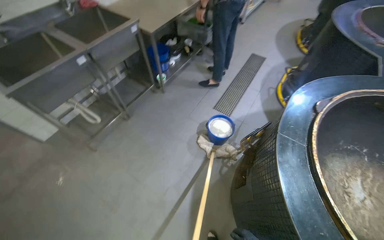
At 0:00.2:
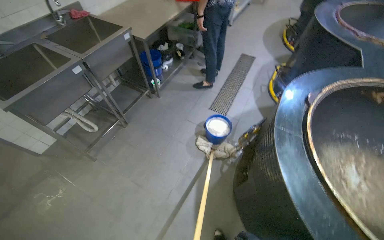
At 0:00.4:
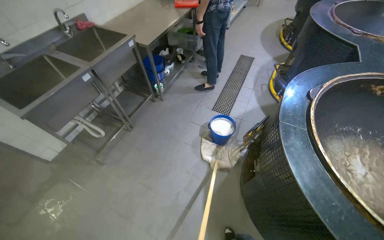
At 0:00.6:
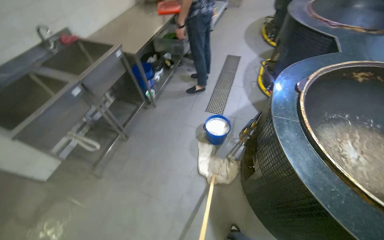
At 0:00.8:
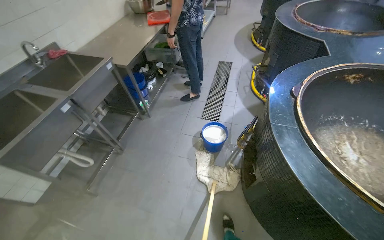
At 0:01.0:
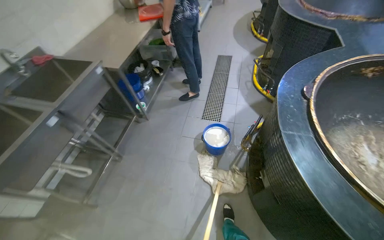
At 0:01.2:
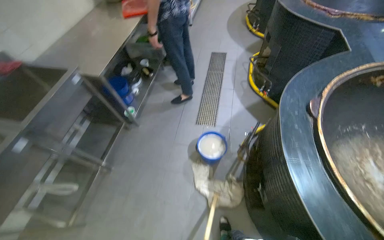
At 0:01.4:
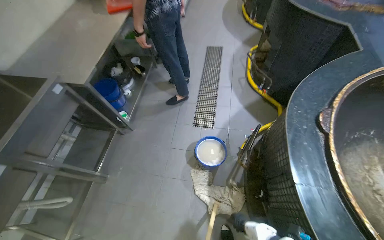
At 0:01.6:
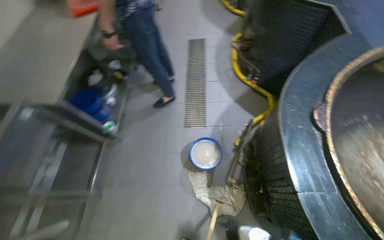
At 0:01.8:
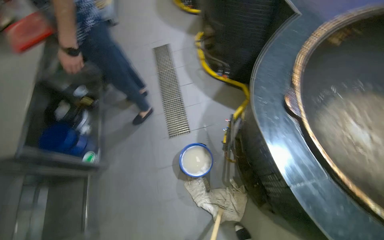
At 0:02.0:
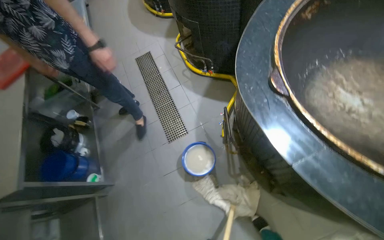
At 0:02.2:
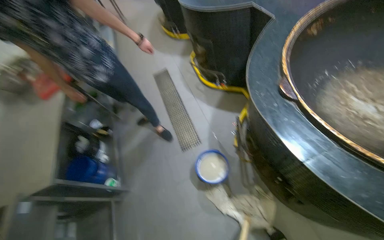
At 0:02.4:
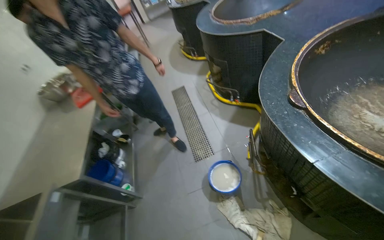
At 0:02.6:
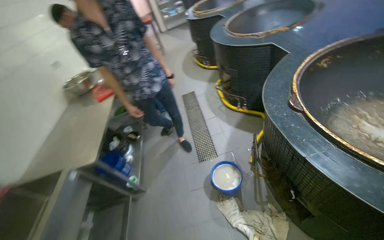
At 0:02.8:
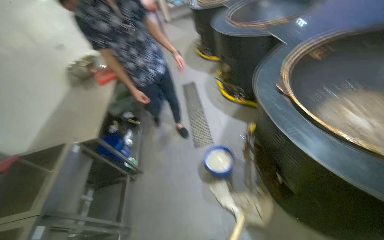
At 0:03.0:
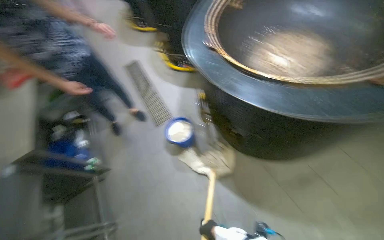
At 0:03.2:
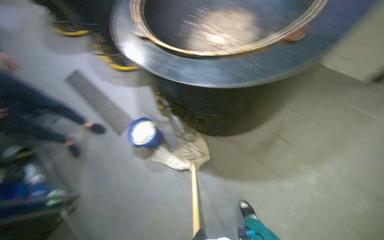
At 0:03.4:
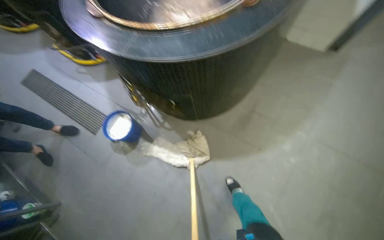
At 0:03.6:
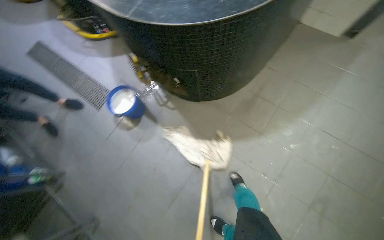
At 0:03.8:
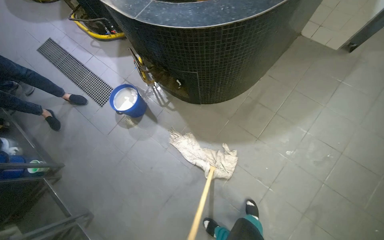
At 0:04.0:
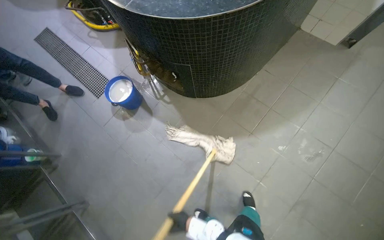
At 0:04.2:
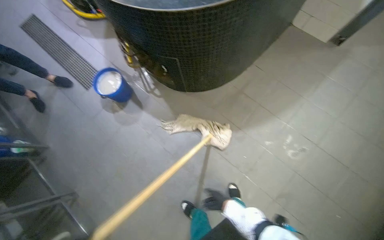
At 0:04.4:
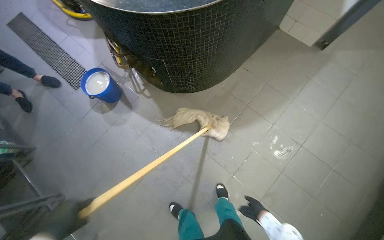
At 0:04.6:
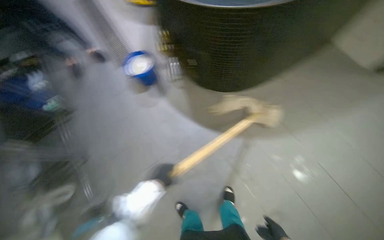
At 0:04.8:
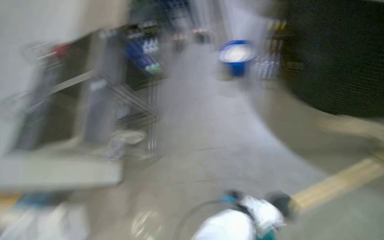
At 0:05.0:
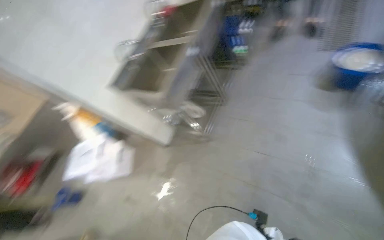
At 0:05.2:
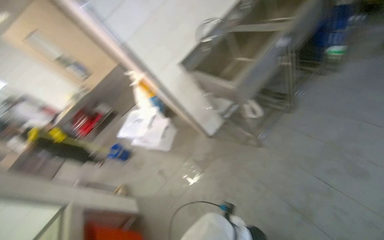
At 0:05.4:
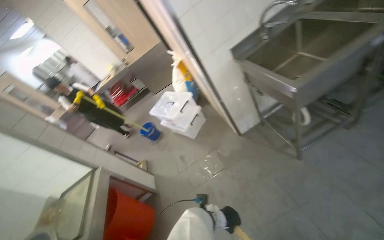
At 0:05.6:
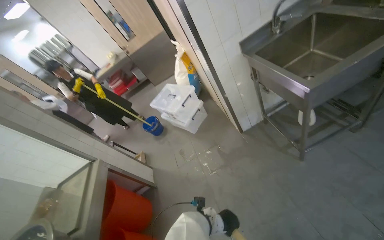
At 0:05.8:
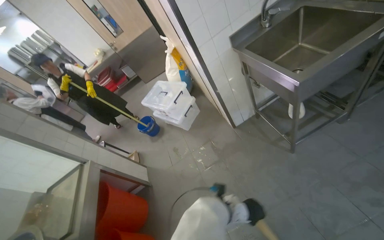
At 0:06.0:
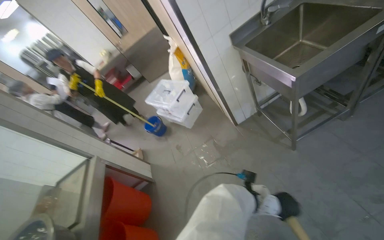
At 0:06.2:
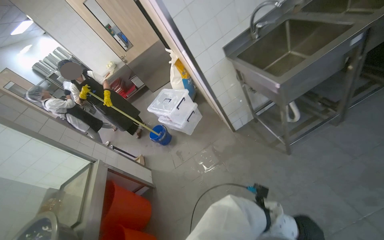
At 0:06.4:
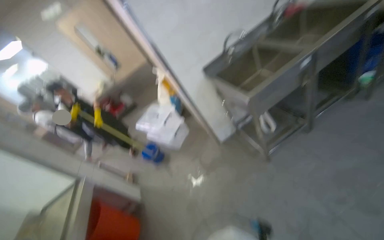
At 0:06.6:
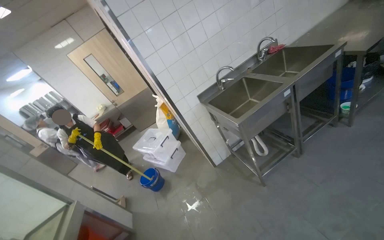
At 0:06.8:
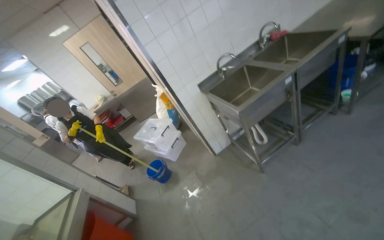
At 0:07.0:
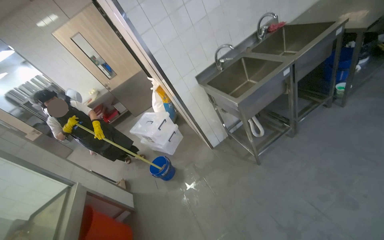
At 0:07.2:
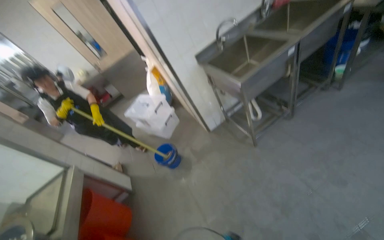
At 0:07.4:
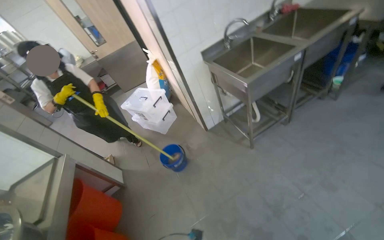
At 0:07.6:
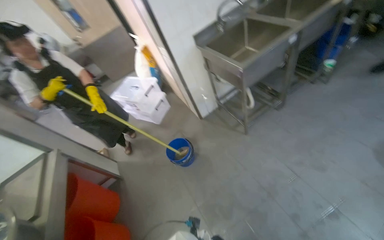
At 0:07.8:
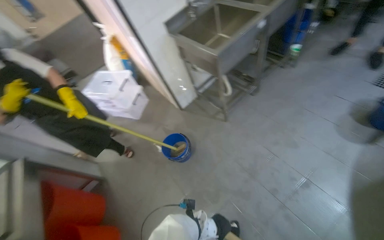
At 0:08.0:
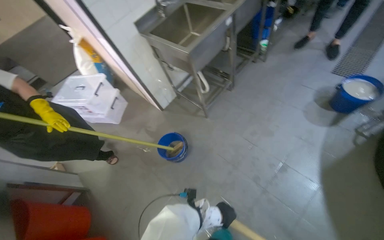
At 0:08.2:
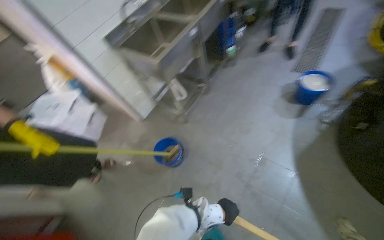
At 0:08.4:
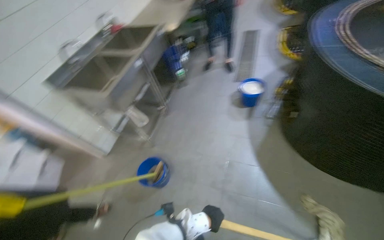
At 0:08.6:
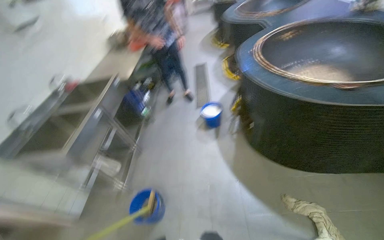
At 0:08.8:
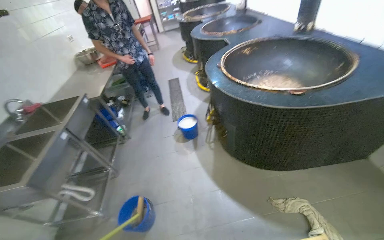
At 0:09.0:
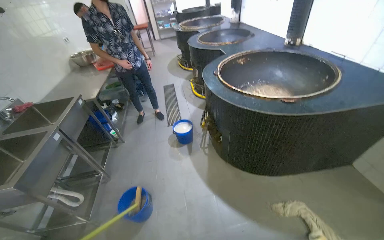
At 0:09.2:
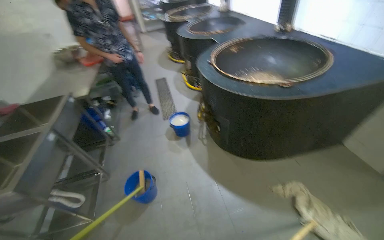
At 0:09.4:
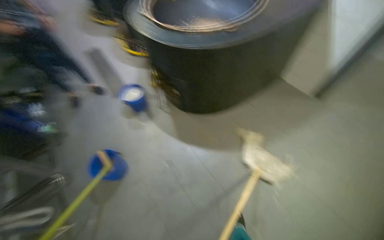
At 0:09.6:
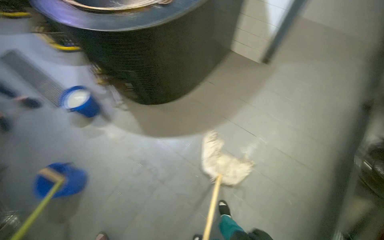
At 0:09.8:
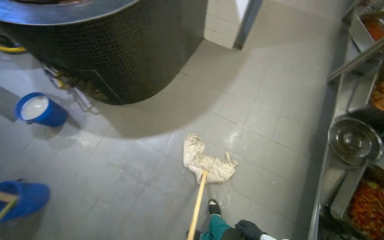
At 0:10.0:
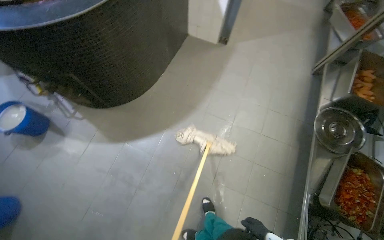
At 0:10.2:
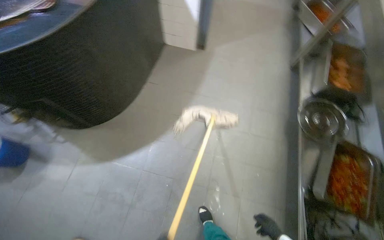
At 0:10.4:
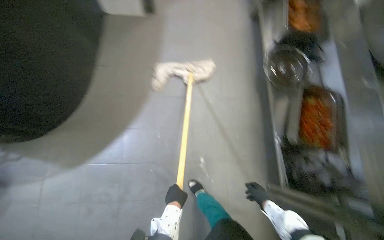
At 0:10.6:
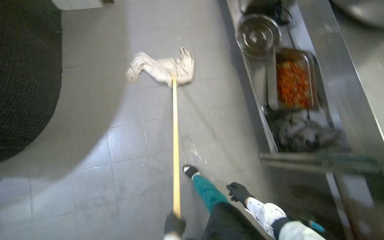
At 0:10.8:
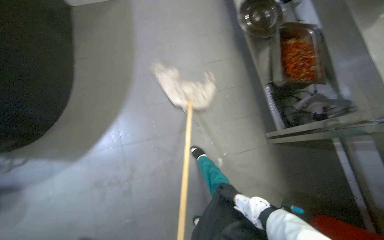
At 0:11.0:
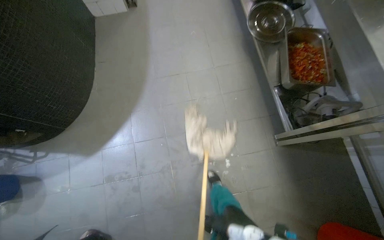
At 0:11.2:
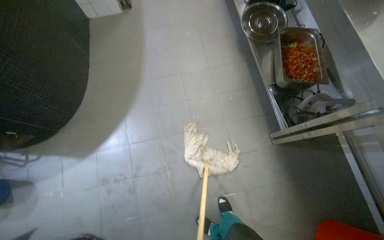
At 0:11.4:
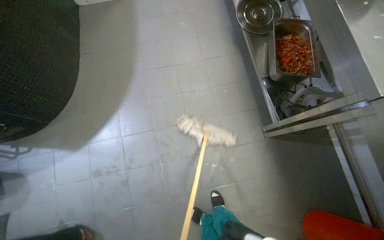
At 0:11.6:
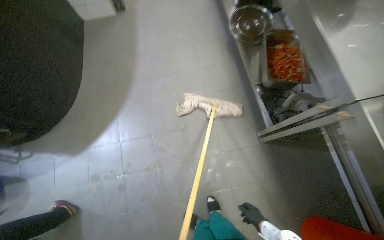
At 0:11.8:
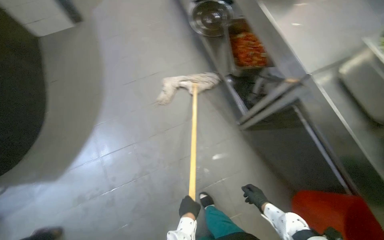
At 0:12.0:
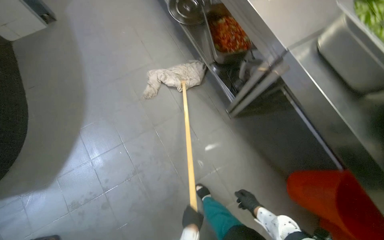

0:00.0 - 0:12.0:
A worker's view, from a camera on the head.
Job: mopping floor.
The whole recording: Mopping kitchen floor. The worker mops the kitchen floor with a mop and bucket.
0:00.0 - 0:01.6: The camera is carried some 50 cm. The scene rotates counterclockwise by some 30 degrees.
0:01.6 - 0:03.0: The head travels roughly 50 cm. The scene turns approximately 30 degrees counterclockwise in the picture.
0:03.0 - 0:04.4: The head travels some 40 cm. The head rotates some 20 degrees to the right.
0:04.4 - 0:06.0: The camera is carried about 60 cm. The wearer looks approximately 115 degrees further to the left. The wearer looks some 20 degrees further downward.
0:07.6 - 0:09.0: The wearer looks roughly 70 degrees further to the right. The camera pitches upward, by some 30 degrees.
0:09.0 - 0:10.4: The wearer looks some 80 degrees further to the right. The view tilts roughly 30 degrees downward.
0:10.4 - 0:12.0: The head travels about 50 cm. The scene rotates counterclockwise by about 30 degrees.

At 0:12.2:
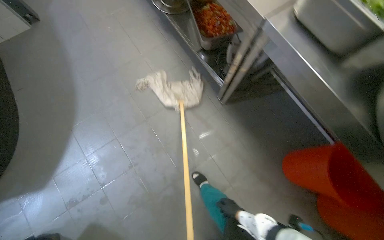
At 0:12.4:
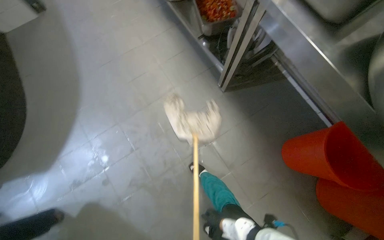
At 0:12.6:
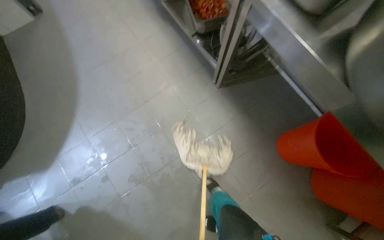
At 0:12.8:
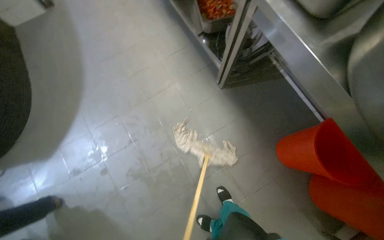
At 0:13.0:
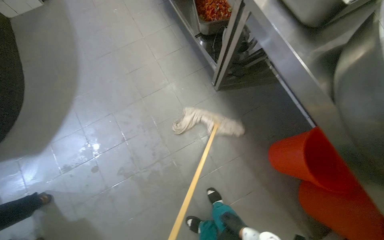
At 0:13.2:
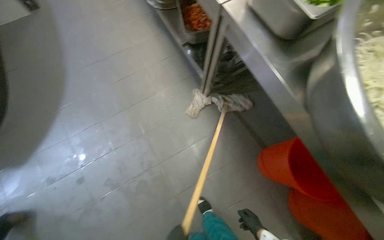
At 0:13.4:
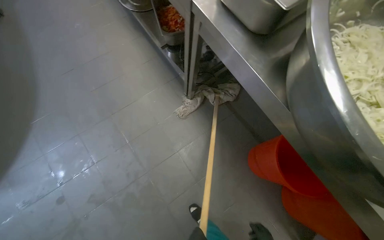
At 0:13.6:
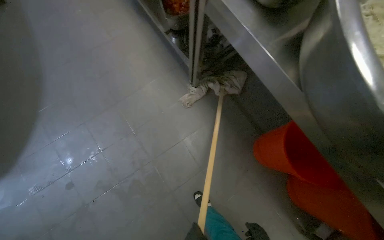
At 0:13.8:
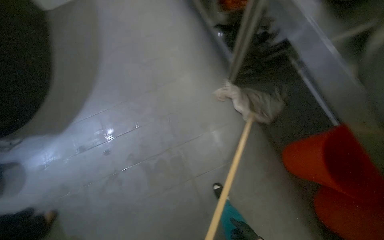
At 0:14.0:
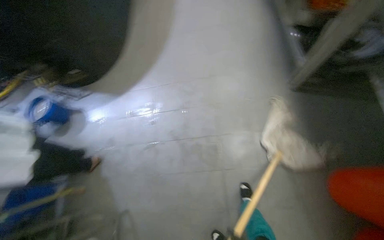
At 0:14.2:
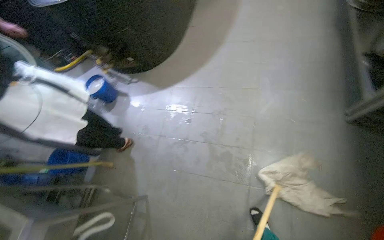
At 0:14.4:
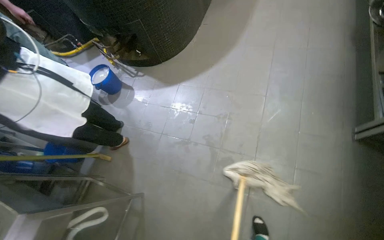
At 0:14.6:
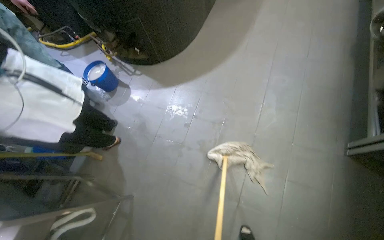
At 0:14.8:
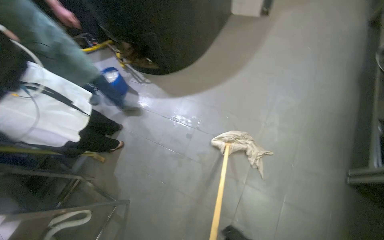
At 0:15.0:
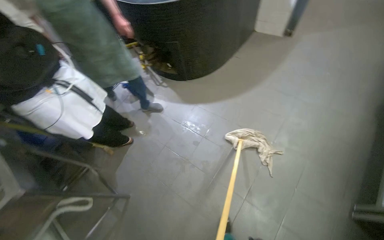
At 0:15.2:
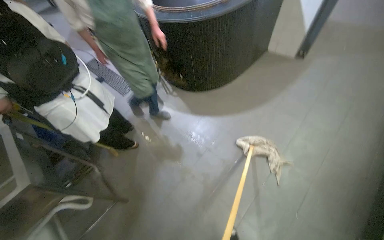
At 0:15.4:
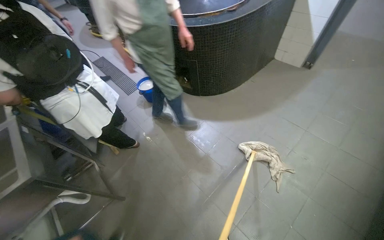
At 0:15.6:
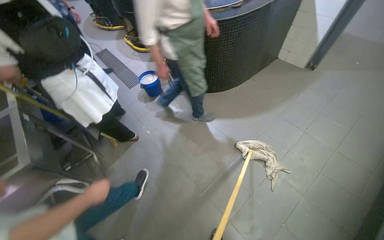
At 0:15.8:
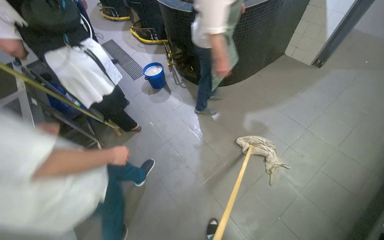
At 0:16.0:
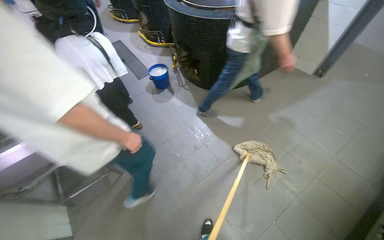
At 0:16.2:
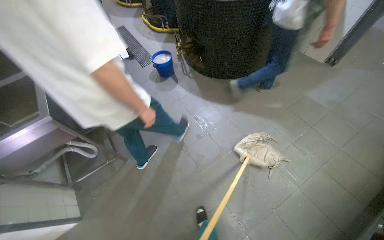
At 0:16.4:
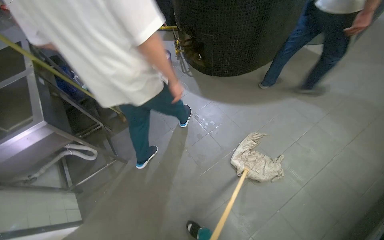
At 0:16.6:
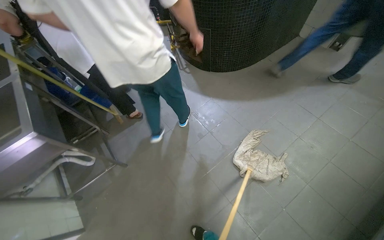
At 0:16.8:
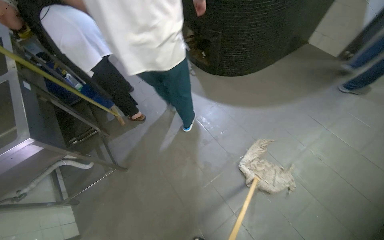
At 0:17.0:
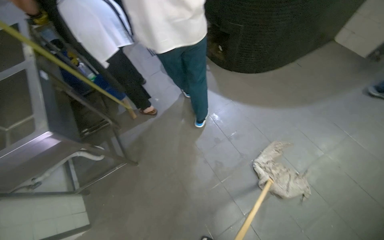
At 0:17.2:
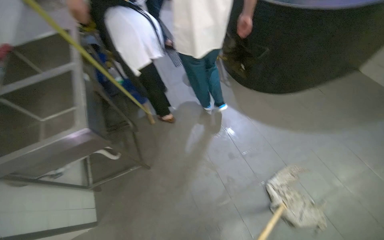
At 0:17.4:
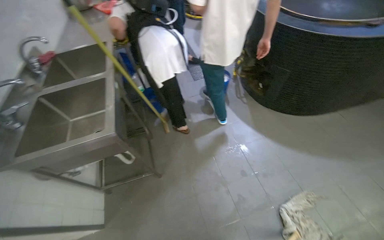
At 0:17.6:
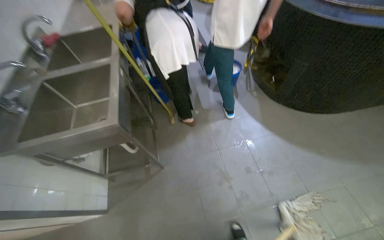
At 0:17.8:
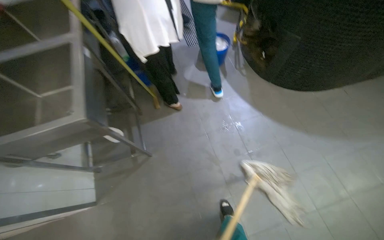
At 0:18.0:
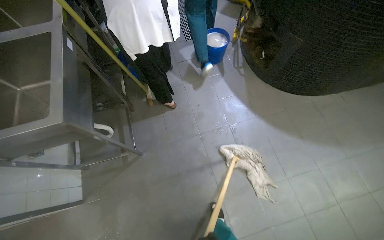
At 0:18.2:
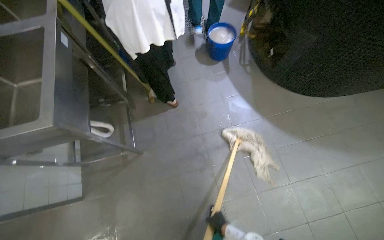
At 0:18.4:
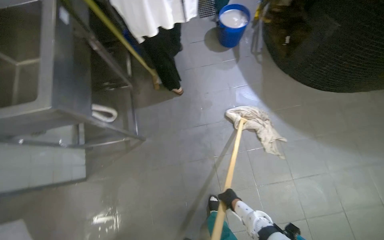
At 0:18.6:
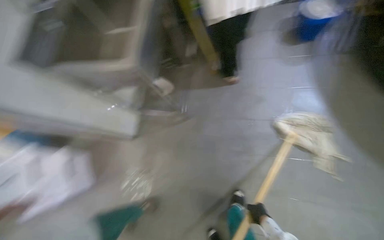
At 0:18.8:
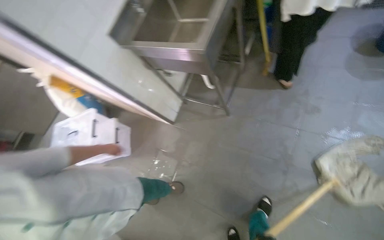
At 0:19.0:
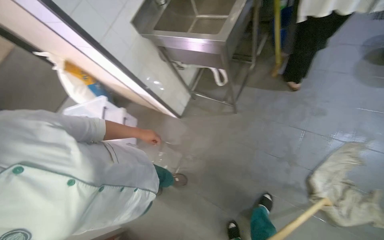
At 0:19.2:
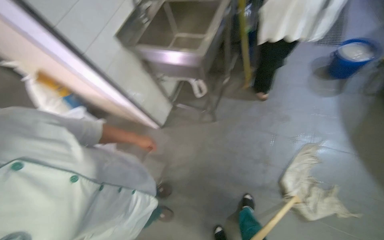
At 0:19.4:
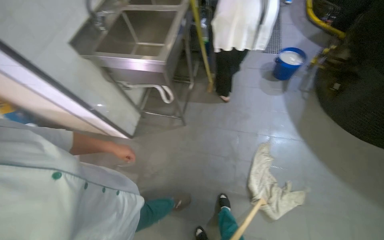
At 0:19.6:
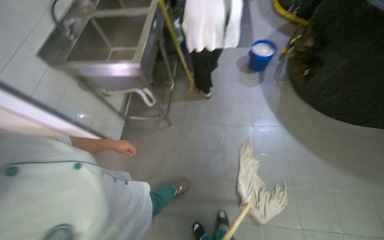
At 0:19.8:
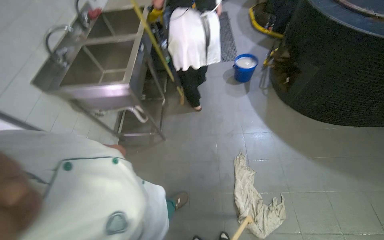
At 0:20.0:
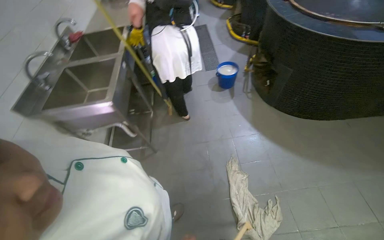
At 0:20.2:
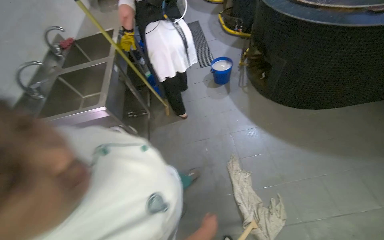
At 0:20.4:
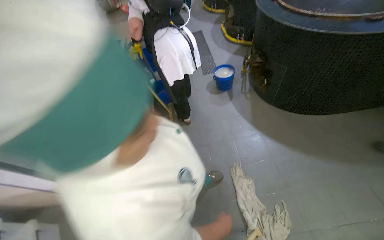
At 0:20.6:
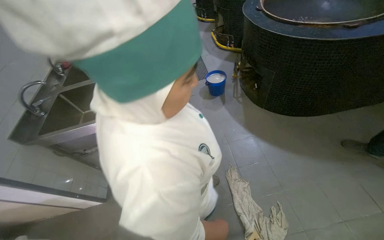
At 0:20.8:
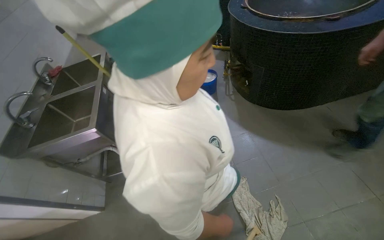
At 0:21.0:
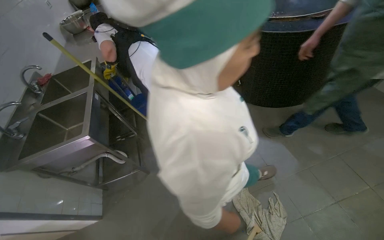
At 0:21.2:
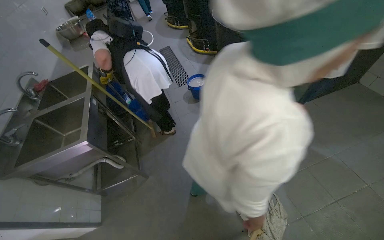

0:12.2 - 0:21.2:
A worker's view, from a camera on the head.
Job: mopping floor.
The whole recording: Mopping kitchen floor. The worker mops the kitchen floor with a mop and bucket.
0:13.8 - 0:15.2: The wearer's head swings approximately 65 degrees to the left.
0:16.6 - 0:18.2: The camera travels approximately 50 cm.
